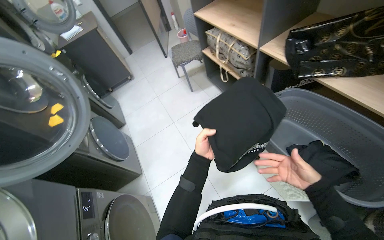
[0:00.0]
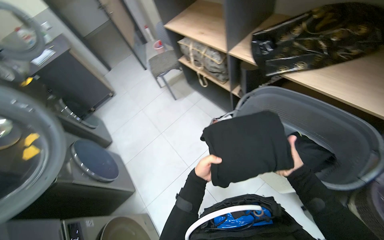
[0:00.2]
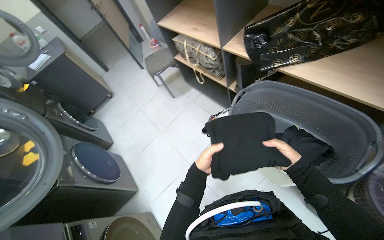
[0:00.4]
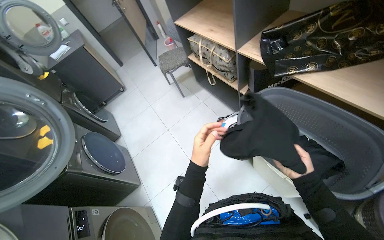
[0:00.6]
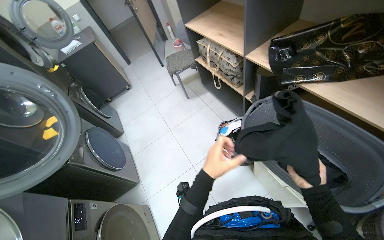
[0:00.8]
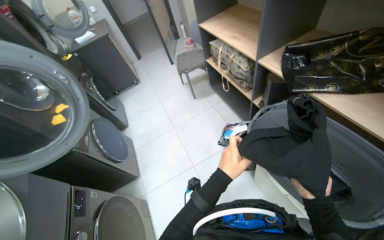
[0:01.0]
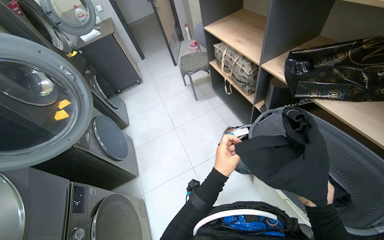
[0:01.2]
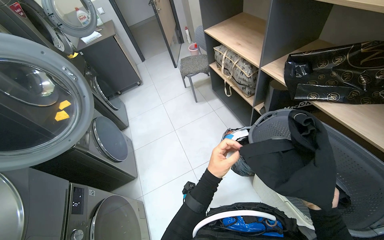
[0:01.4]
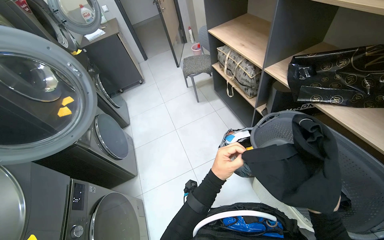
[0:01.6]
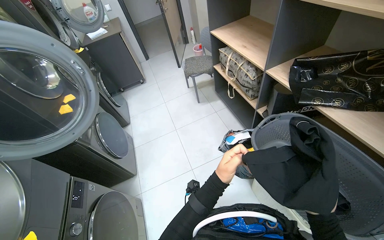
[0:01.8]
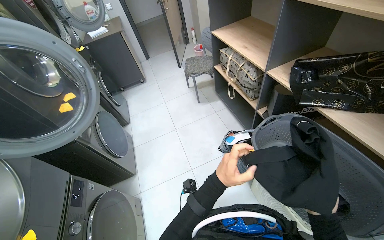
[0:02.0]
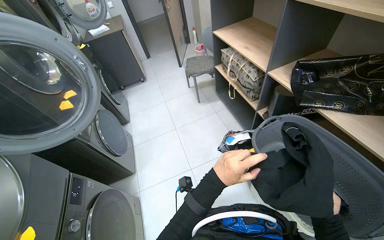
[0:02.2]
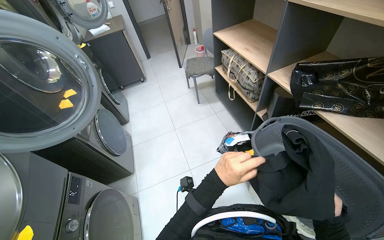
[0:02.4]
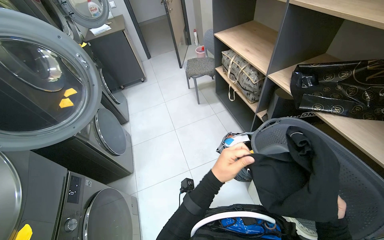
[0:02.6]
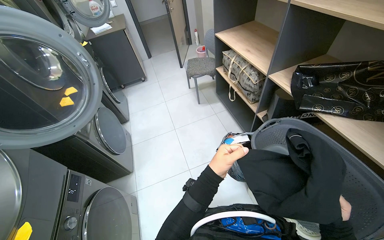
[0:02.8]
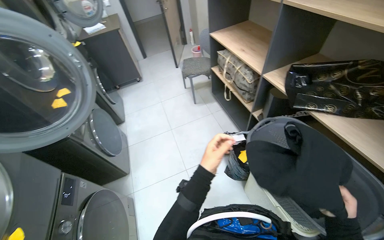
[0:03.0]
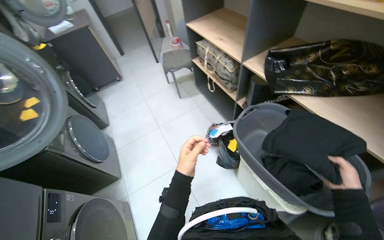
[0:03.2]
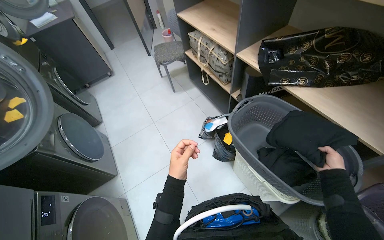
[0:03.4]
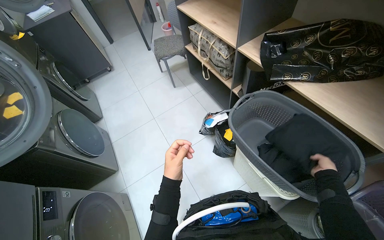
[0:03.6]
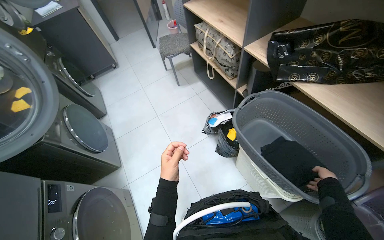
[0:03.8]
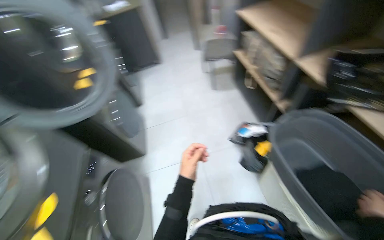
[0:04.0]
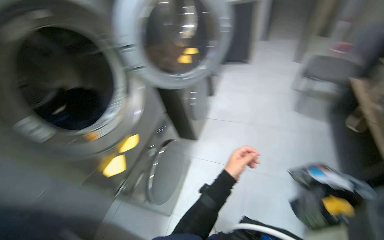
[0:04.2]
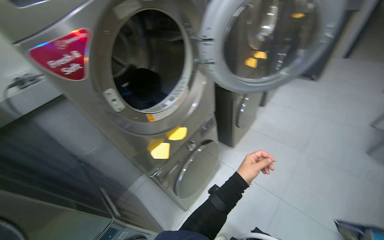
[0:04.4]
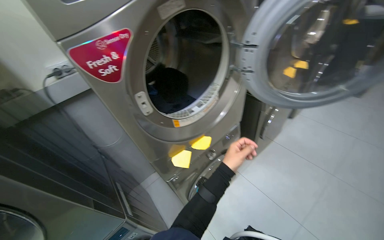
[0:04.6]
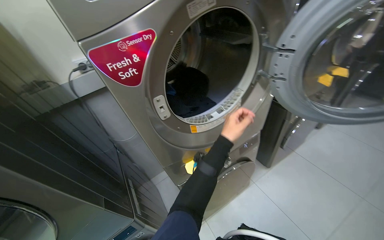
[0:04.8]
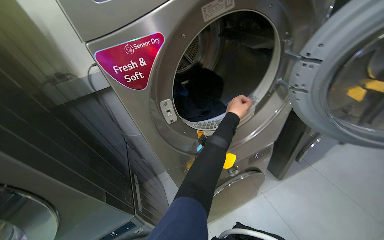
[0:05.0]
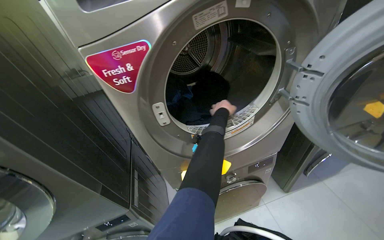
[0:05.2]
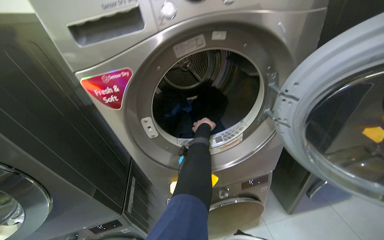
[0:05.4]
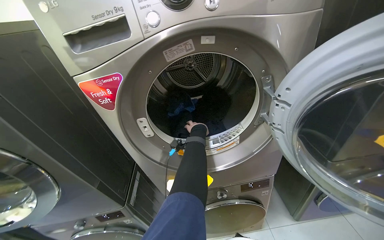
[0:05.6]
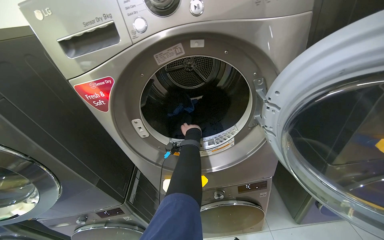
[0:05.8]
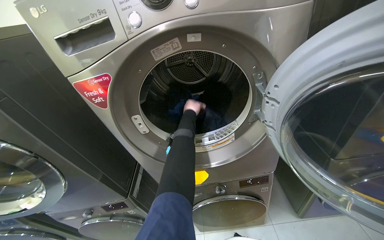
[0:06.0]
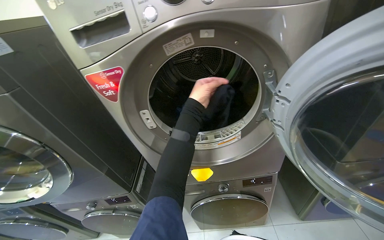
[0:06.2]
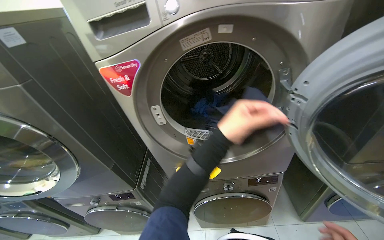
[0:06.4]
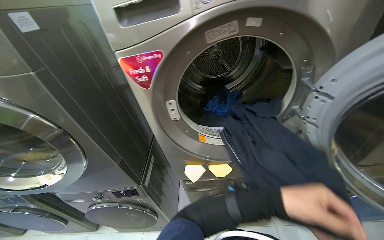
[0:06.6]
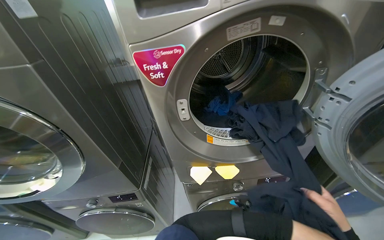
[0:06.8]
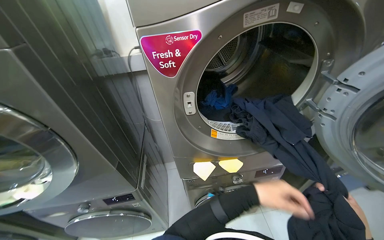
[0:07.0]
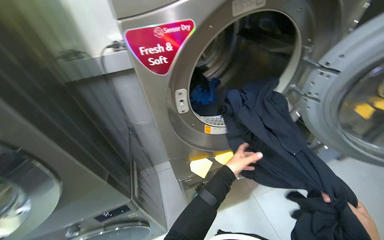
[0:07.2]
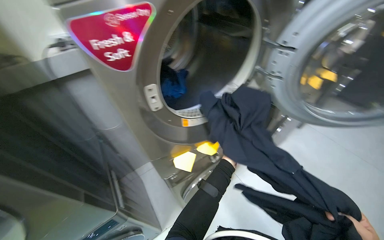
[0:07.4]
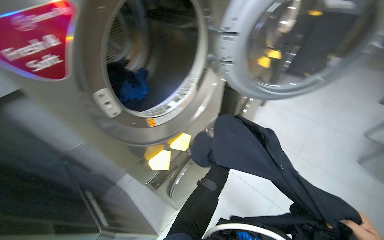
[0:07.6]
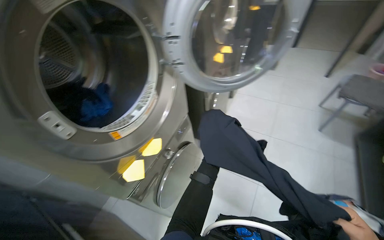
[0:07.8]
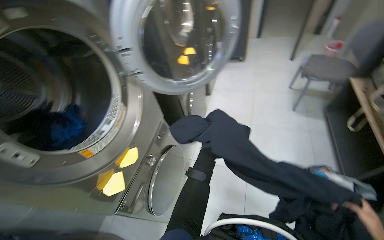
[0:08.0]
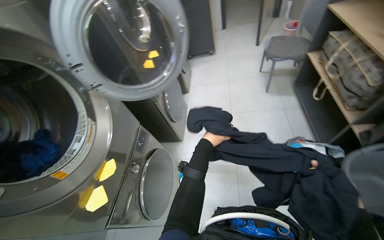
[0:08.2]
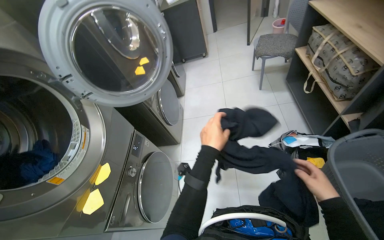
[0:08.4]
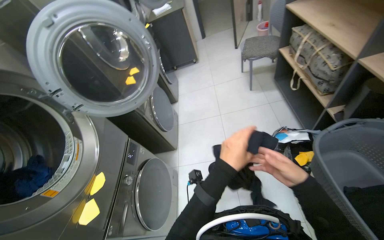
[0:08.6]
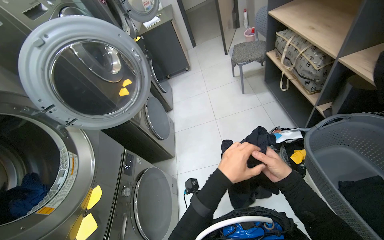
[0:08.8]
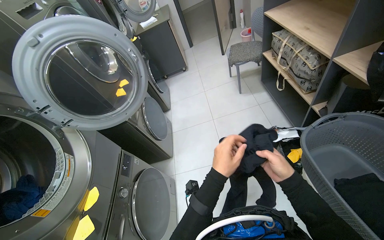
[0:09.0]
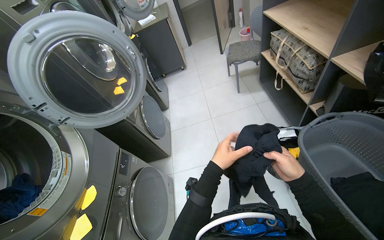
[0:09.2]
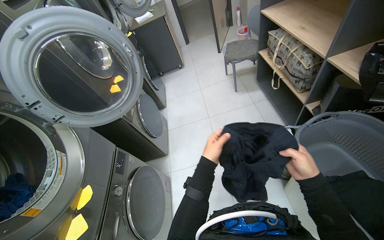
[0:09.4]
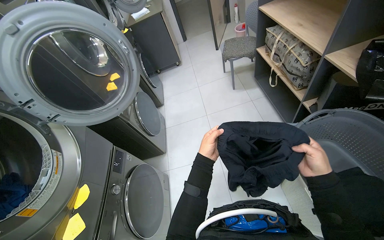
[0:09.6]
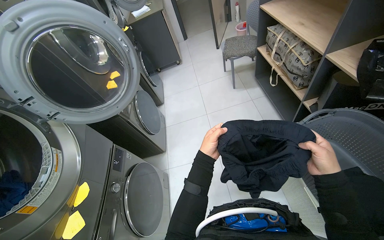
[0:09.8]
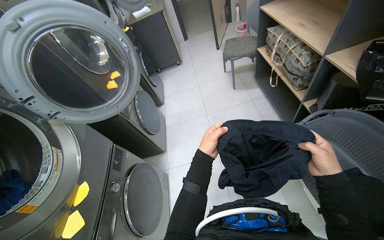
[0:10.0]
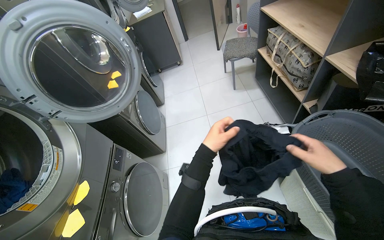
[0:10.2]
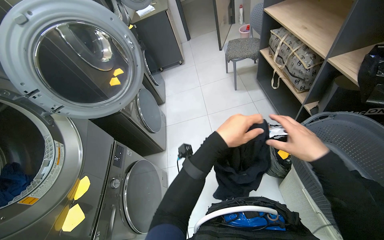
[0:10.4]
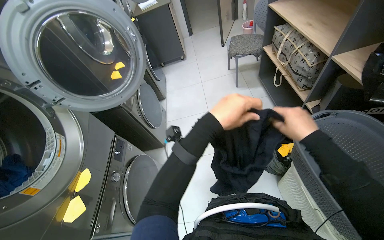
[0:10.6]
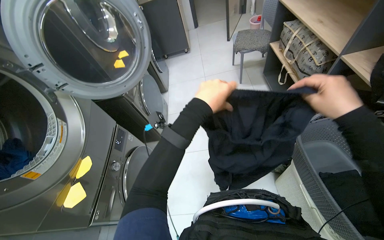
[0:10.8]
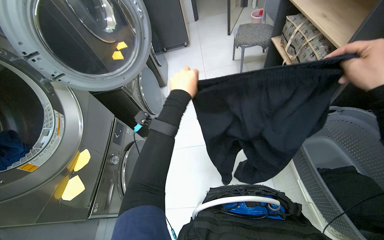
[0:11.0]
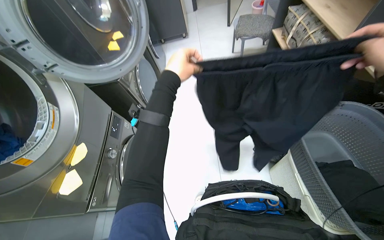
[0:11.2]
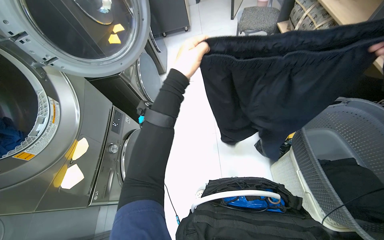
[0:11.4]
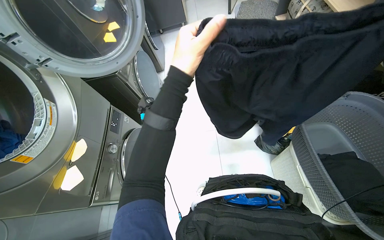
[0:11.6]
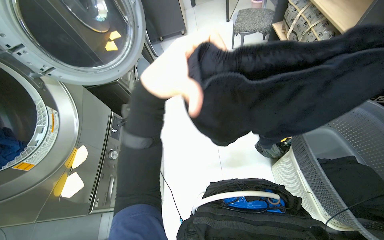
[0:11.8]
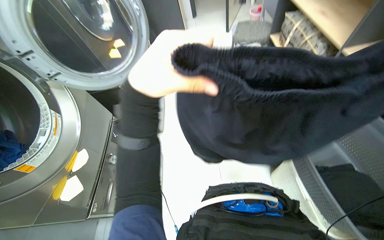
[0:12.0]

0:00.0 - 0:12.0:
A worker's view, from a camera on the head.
Job: managing laundry.
The whole recording: Unloading and folding laundry. The worker unloads clothes from the dryer, folds them, and places them into a laundry basket.
0:00.0 - 0:01.6: The left hand is displaced nearer to the camera by about 10 cm.
0:03.0 - 0:04.4: The wearer looks approximately 65 degrees further to the left.
0:04.4 - 0:06.0: The head turns to the left by some 45 degrees.
0:06.0 - 0:07.6: The wearer's head swings about 45 degrees to the right.
0:07.6 - 0:09.0: The head turns to the right by approximately 50 degrees.
0:09.0 - 0:10.4: The left hand travels farther from the camera and back again, about 10 cm each way. The right hand goes approximately 15 cm nearer to the camera and up the picture.
0:10.4 - 0:12.0: The left hand heads to the left and nearer to the camera, covering approximately 20 cm.

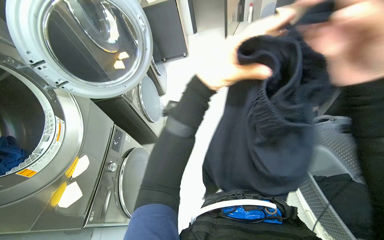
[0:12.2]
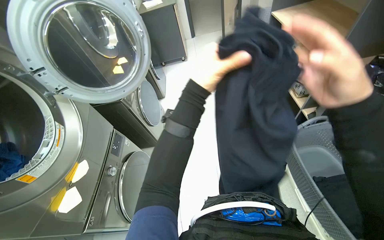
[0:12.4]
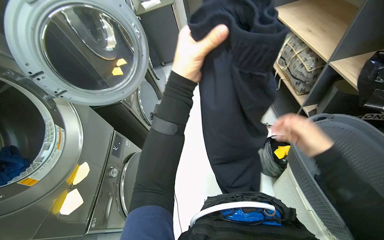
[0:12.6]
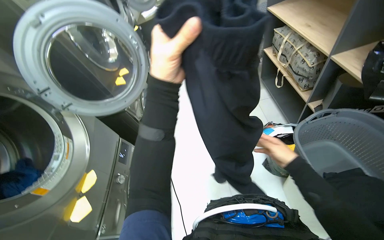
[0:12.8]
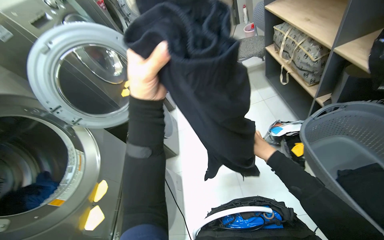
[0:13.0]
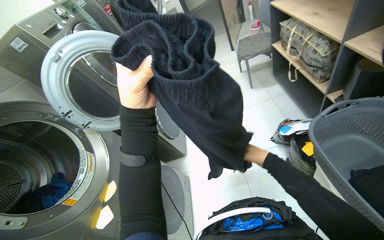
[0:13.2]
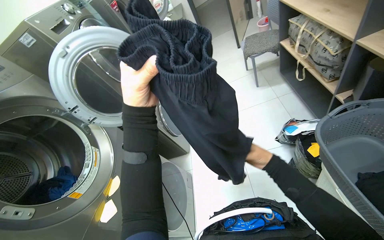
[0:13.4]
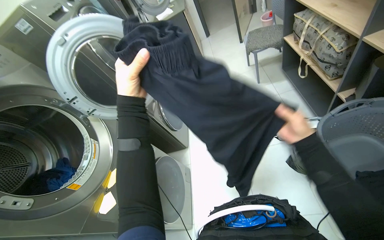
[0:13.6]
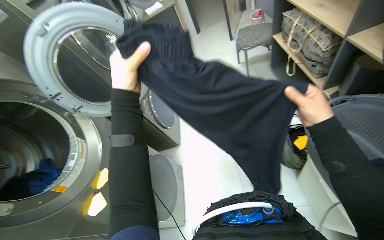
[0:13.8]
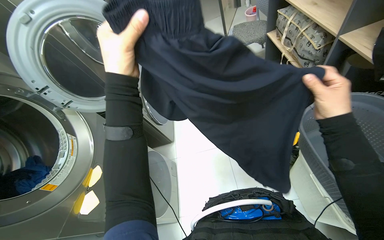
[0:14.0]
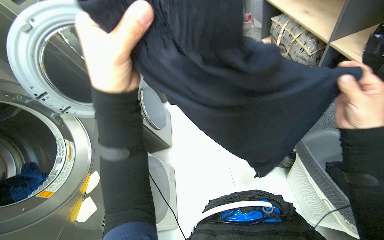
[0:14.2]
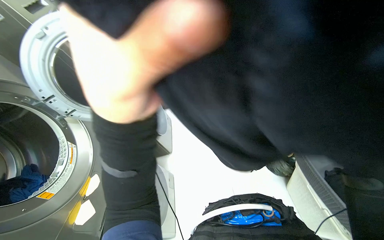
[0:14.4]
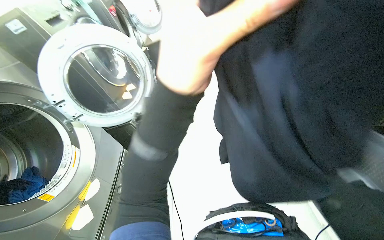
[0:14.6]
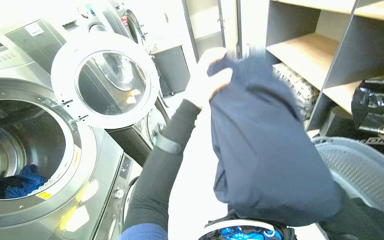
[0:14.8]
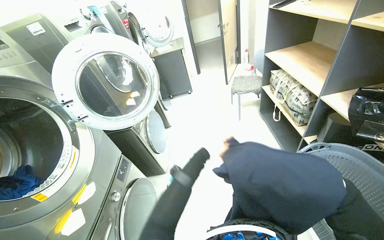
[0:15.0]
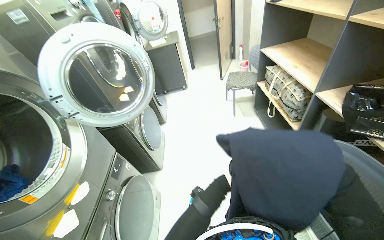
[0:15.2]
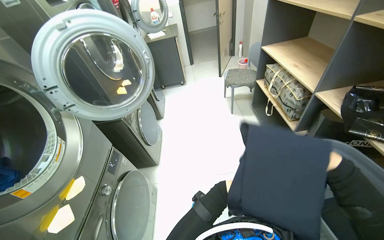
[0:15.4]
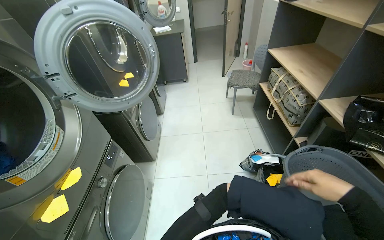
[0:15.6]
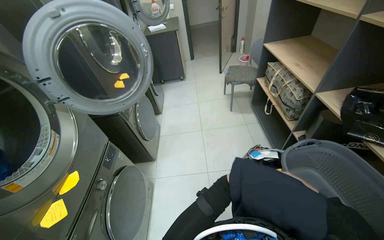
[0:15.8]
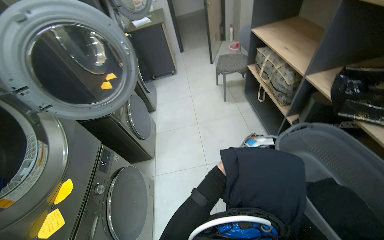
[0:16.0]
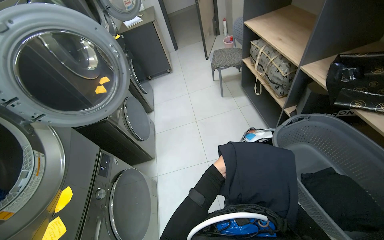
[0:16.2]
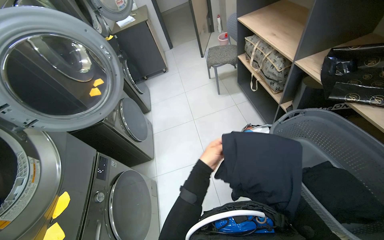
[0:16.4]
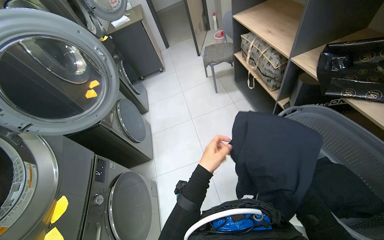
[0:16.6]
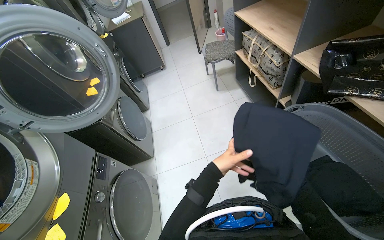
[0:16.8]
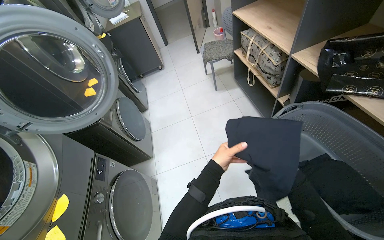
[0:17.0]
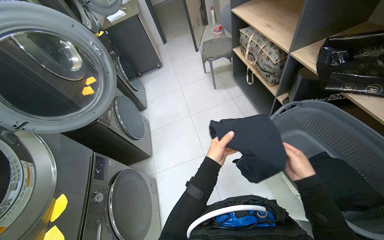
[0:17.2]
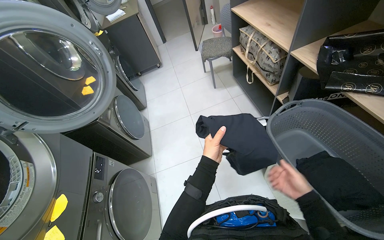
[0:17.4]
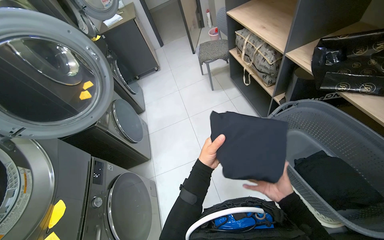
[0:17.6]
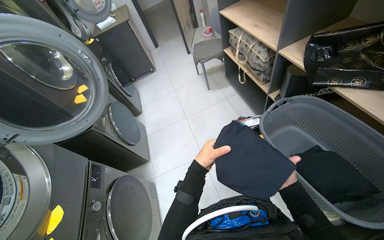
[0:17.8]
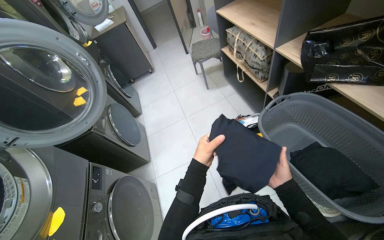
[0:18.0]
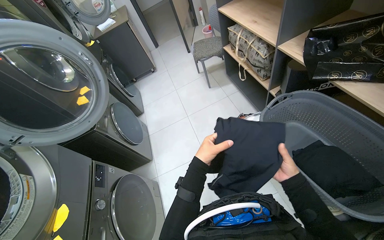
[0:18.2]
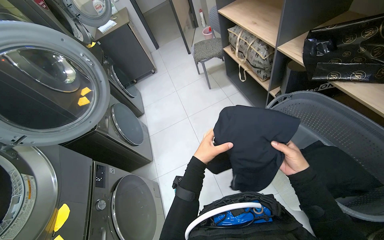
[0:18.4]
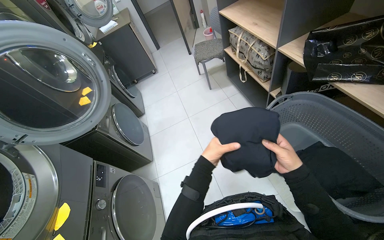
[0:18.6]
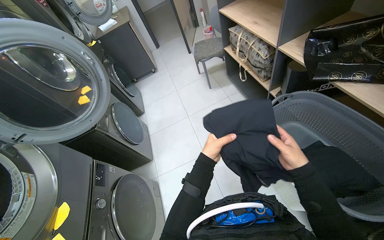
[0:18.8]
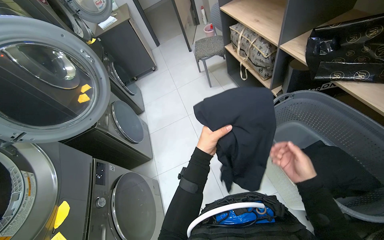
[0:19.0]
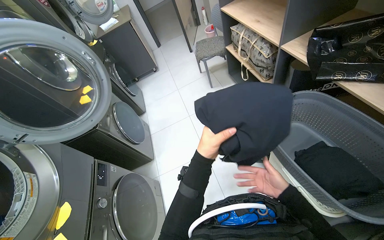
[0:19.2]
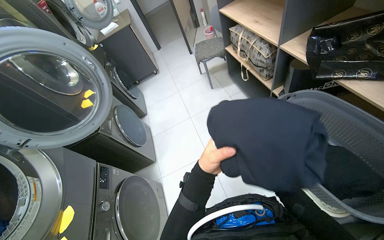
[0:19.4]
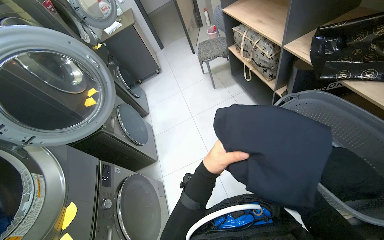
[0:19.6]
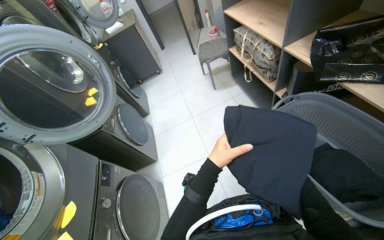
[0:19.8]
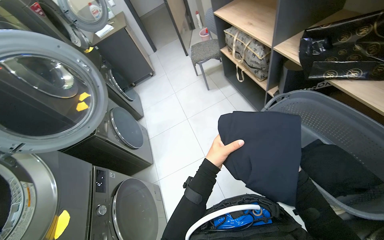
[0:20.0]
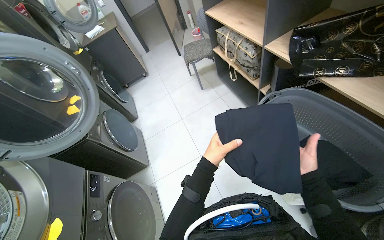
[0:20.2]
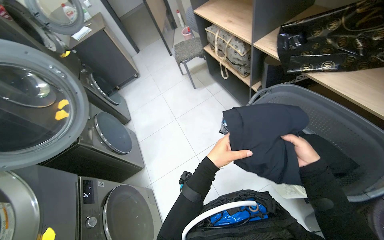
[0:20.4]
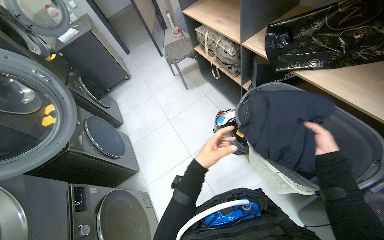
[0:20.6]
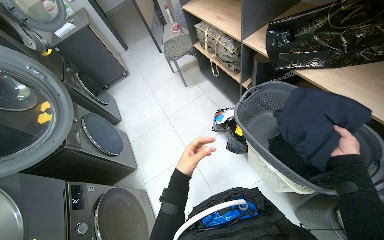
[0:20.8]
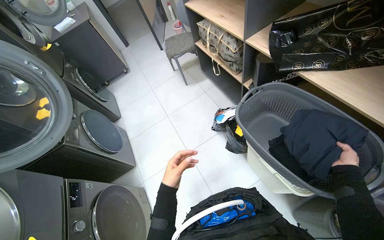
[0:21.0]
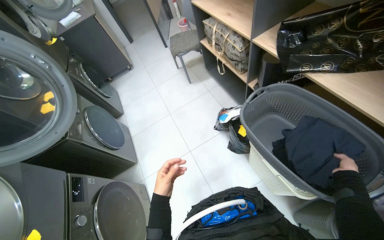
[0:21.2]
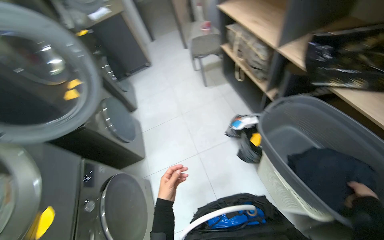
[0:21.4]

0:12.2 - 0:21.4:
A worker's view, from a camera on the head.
Job: managing laundry.
The whole recording: Unloading and folding laundry. The worker unloads clothes from the dryer, folds them, and places them into a laundry basket.
0:12.2 - 0:13.8: The left hand travels to the left by some 15 cm.
0:19.8 - 0:21.4: The left hand heads down the picture, to the left and farther from the camera, covering about 20 cm. Meanwhile the right hand shifts some 25 cm to the right.
